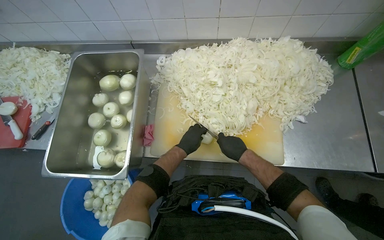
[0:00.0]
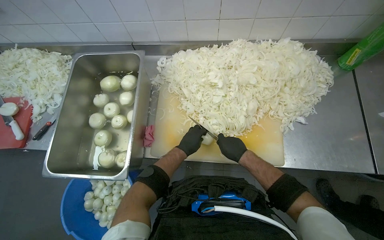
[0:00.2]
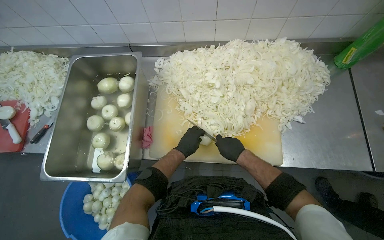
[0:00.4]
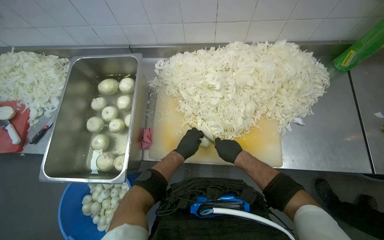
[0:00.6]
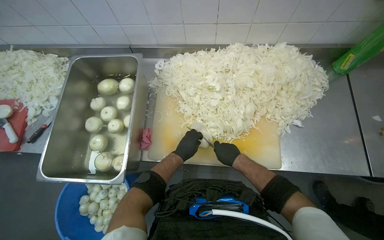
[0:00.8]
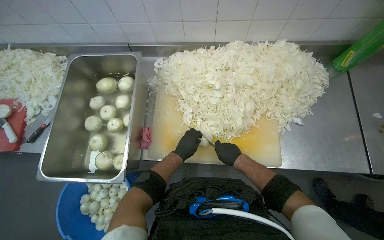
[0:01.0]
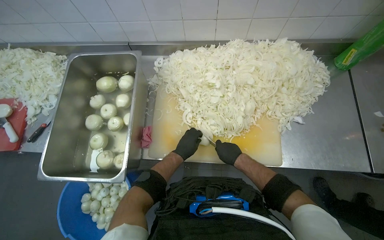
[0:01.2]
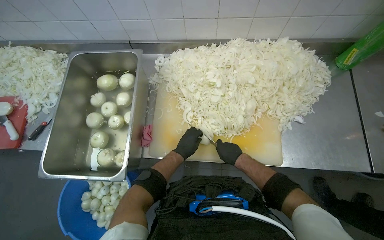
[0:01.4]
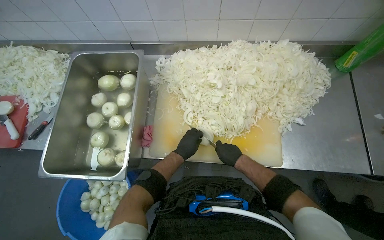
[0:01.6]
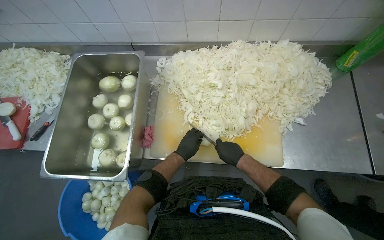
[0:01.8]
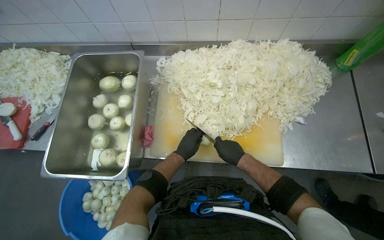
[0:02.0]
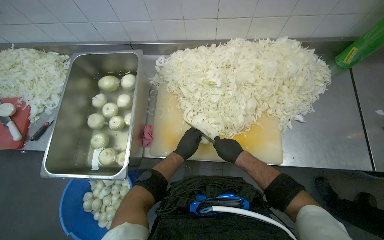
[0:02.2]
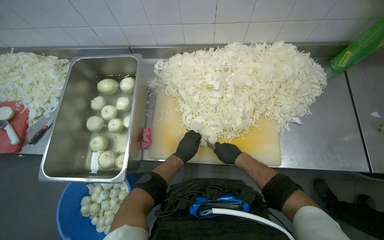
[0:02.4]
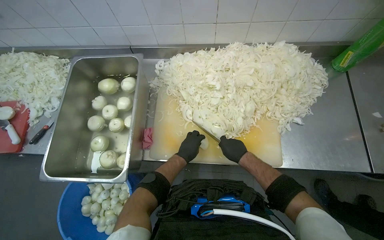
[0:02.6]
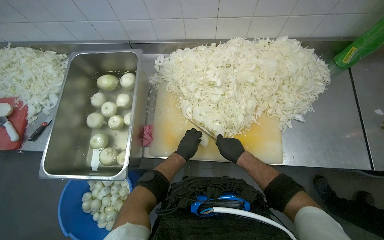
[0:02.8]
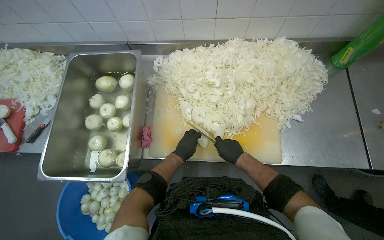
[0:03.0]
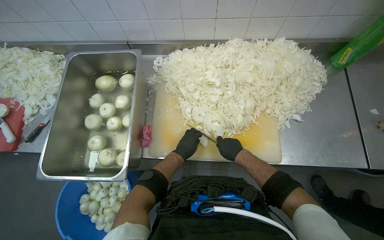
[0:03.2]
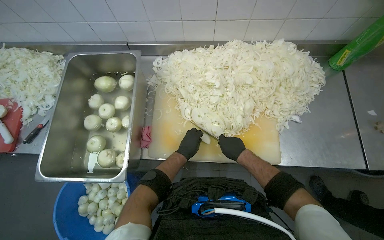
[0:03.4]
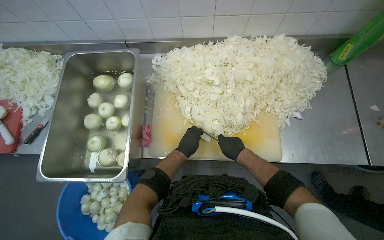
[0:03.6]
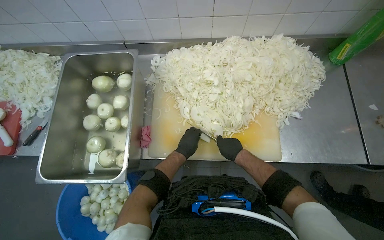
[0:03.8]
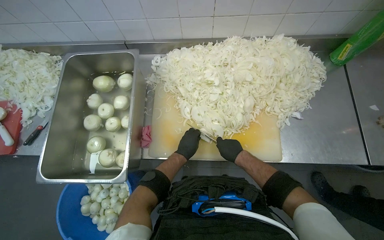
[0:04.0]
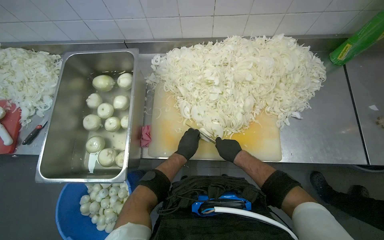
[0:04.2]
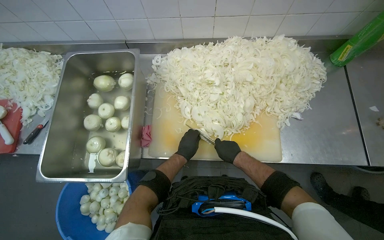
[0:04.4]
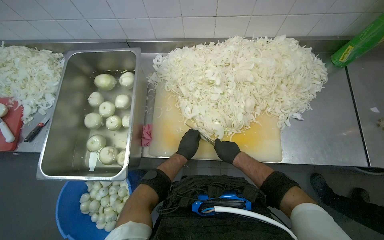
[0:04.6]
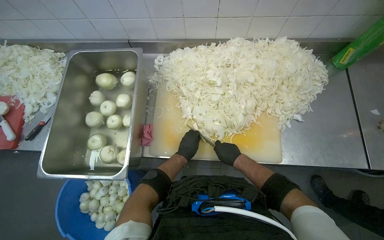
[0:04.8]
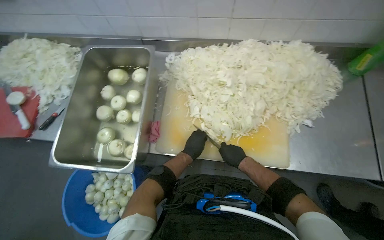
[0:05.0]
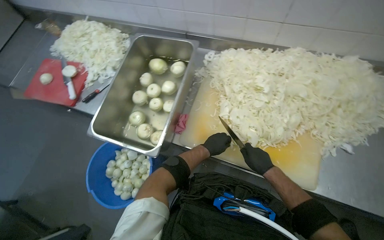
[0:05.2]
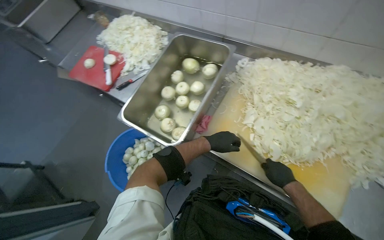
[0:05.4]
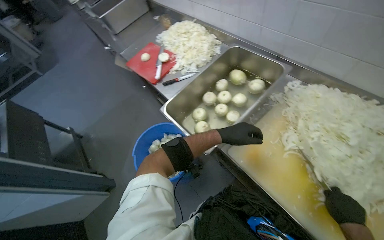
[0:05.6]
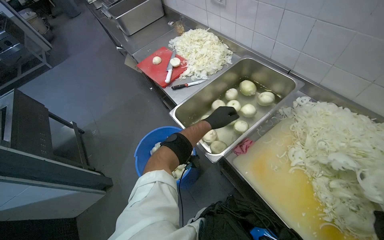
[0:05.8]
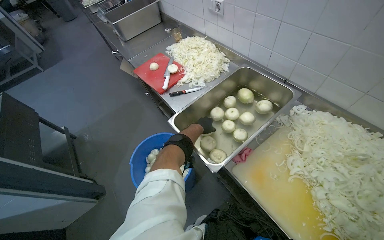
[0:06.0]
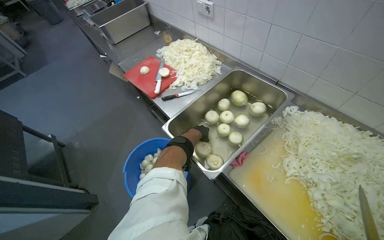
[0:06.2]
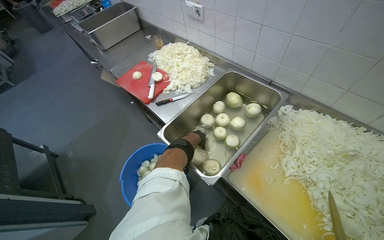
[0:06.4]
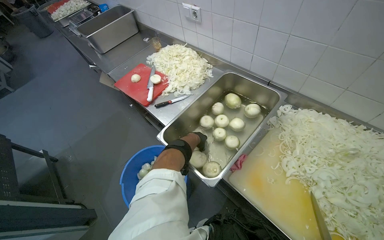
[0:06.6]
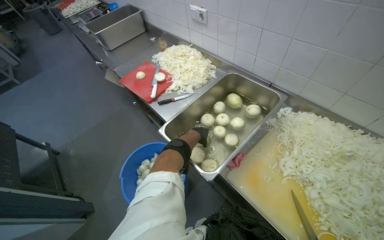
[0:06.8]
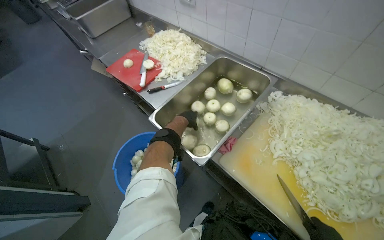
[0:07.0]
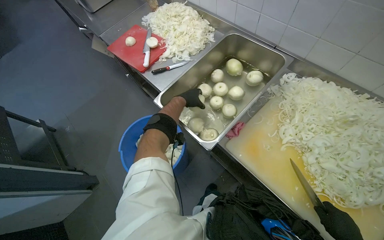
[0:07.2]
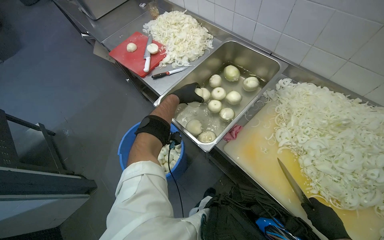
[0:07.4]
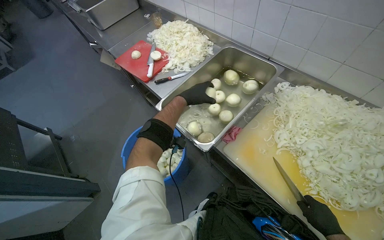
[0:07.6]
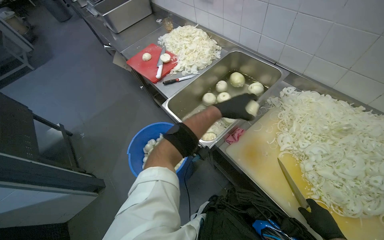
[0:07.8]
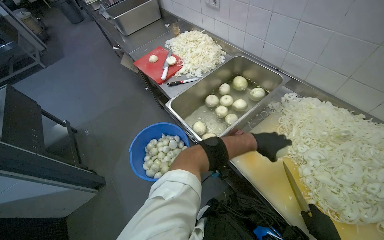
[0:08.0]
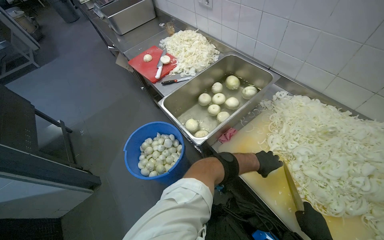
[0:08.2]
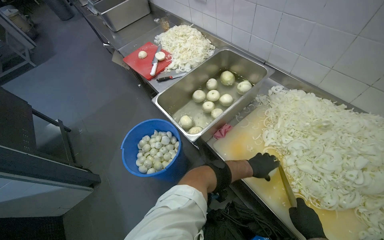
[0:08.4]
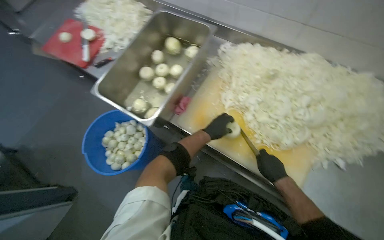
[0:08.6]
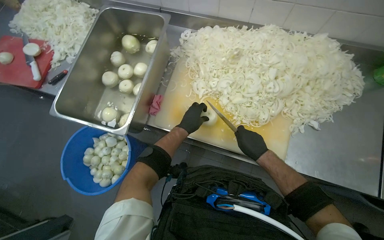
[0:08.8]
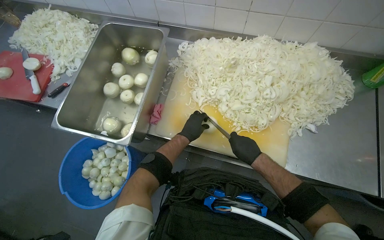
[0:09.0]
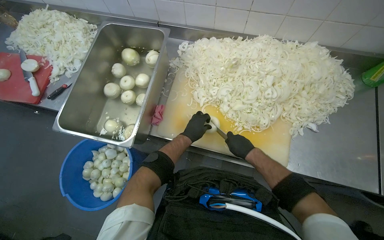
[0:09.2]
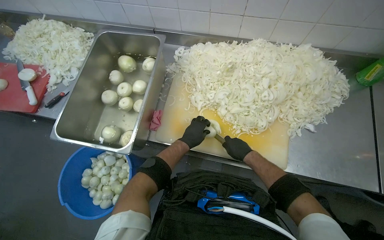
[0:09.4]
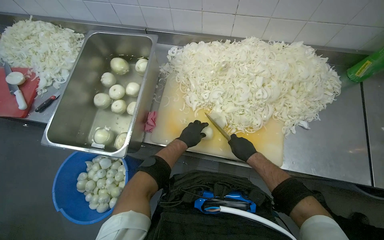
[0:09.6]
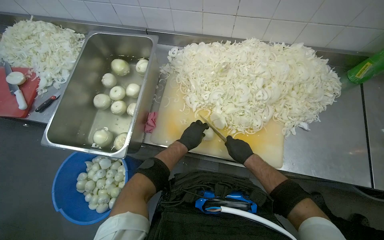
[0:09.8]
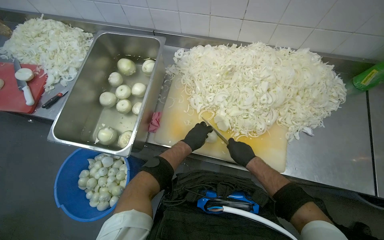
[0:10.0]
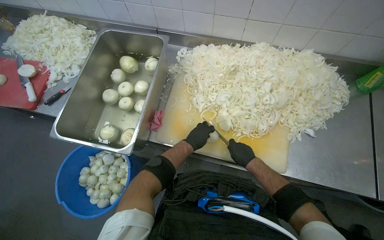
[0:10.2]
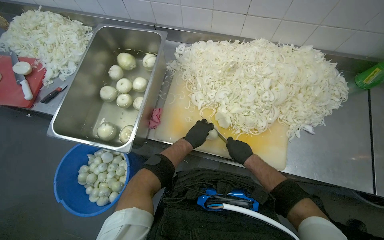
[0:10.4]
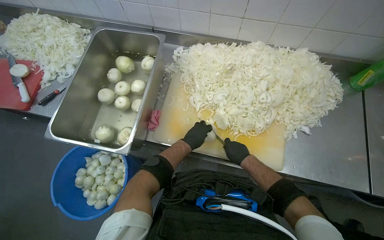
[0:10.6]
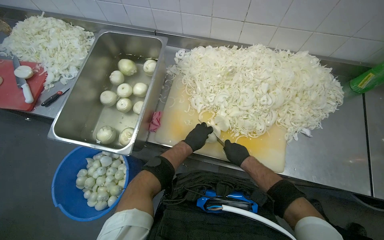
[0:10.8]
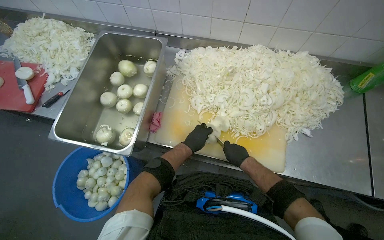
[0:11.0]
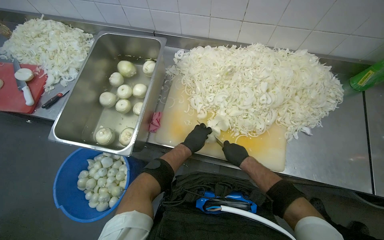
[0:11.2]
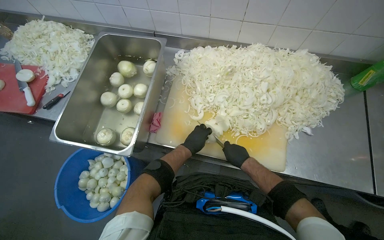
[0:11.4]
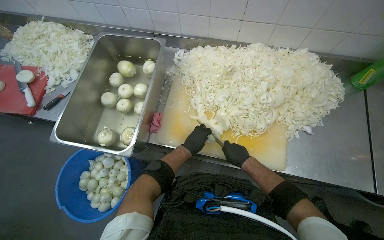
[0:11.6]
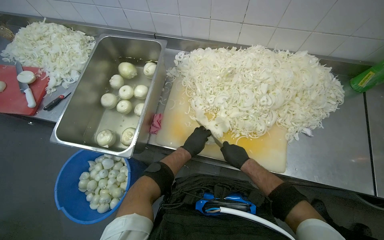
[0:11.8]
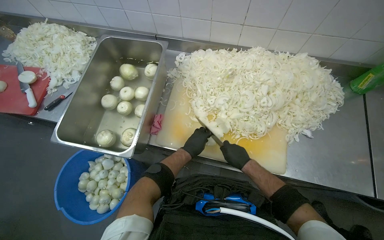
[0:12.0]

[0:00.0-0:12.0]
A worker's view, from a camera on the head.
Job: preparing food.
The whole recording: Slicing onions on cutting board. The worker slices onions into thin rings on a cutting board.
0:00.0 to 0:04.4: The hands stay close to where they were, moving slightly.
0:04.4 to 0:06.0: The wearer's head swings approximately 50 degrees to the left.
0:06.0 to 0:07.6: The left hand moves nearer to the camera, roughly 15 cm.
0:07.6 to 0:09.0: The head turns to the right by about 30 degrees.
0:09.0 to 0:12.0: The hands are busy where they are.

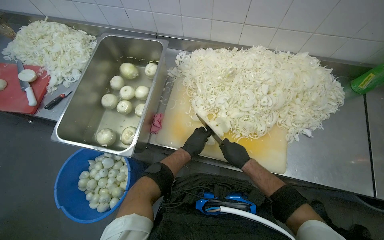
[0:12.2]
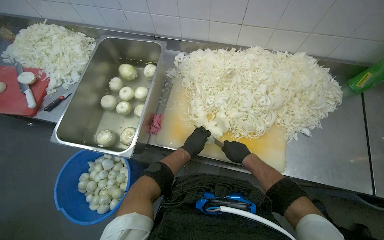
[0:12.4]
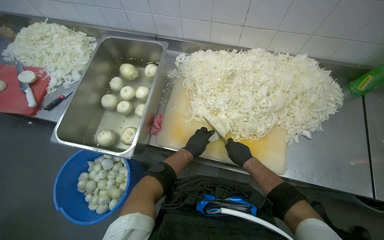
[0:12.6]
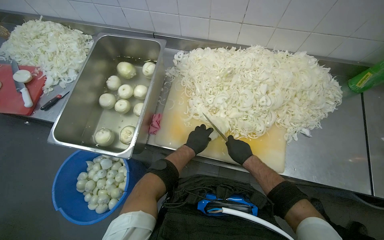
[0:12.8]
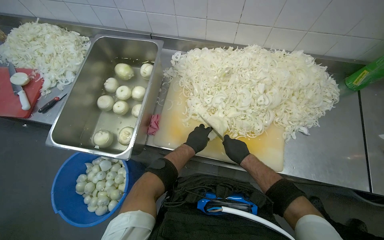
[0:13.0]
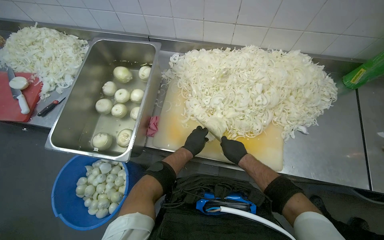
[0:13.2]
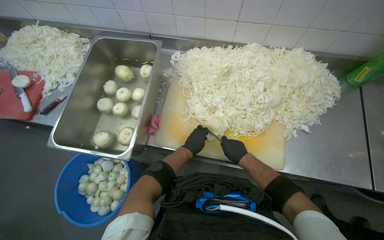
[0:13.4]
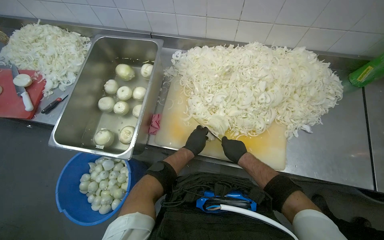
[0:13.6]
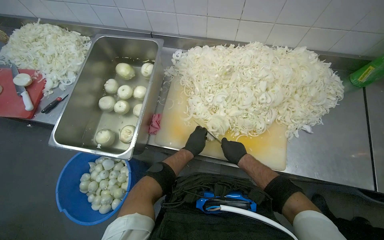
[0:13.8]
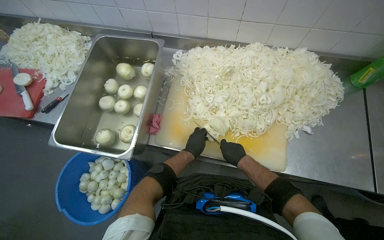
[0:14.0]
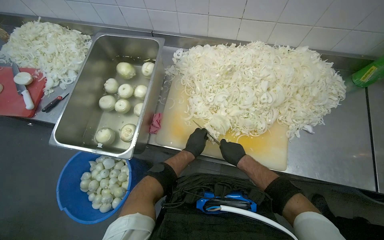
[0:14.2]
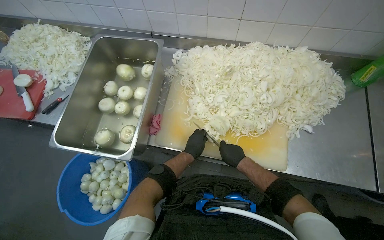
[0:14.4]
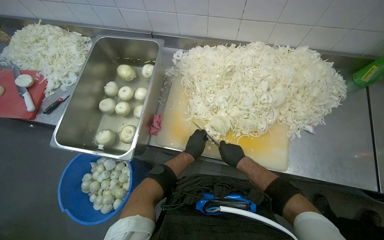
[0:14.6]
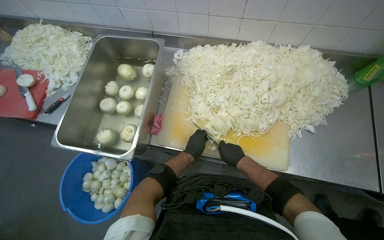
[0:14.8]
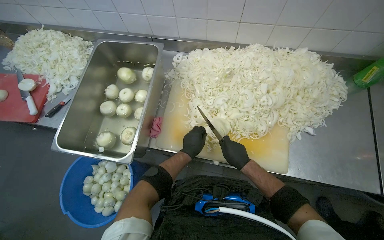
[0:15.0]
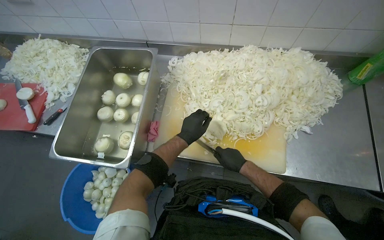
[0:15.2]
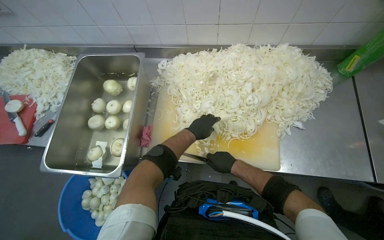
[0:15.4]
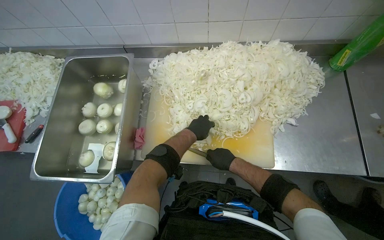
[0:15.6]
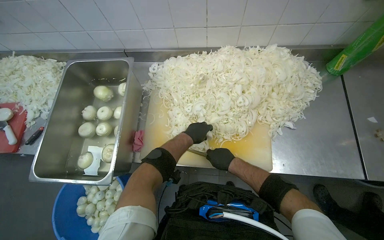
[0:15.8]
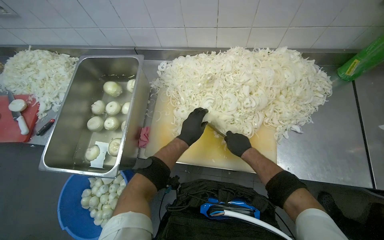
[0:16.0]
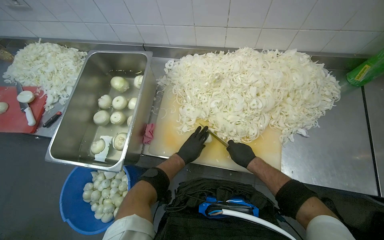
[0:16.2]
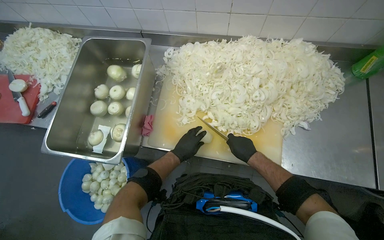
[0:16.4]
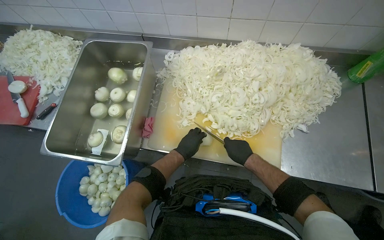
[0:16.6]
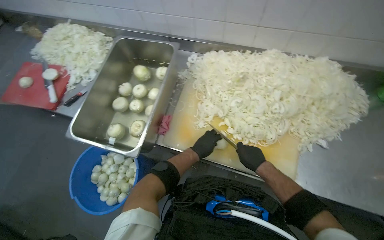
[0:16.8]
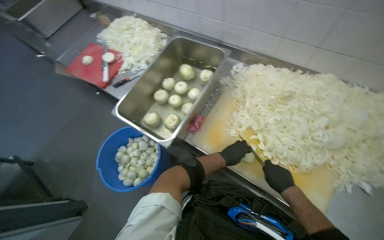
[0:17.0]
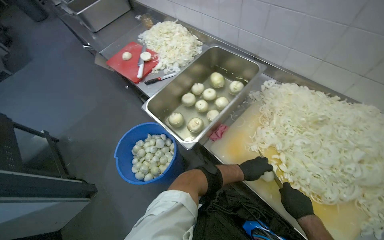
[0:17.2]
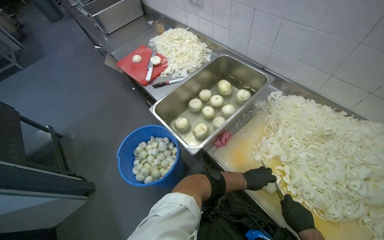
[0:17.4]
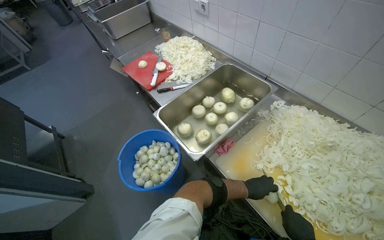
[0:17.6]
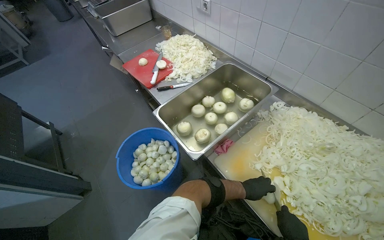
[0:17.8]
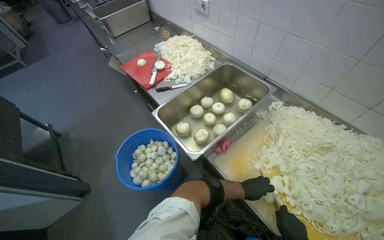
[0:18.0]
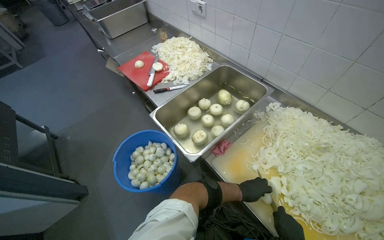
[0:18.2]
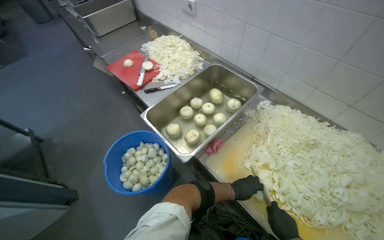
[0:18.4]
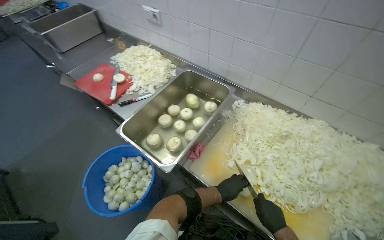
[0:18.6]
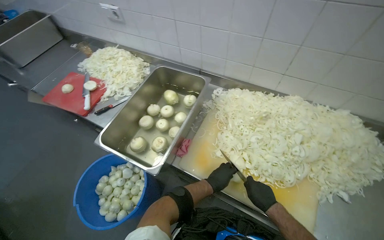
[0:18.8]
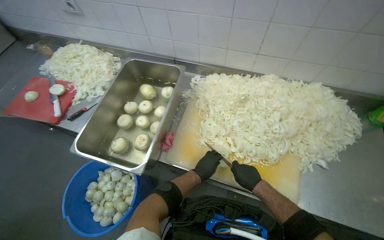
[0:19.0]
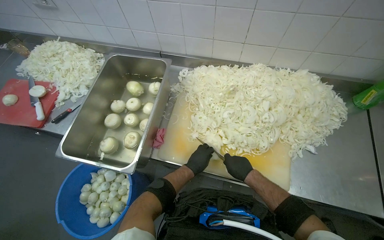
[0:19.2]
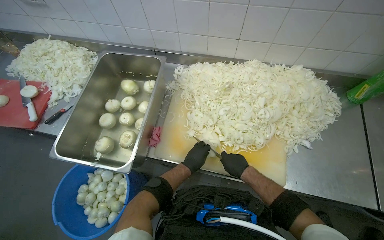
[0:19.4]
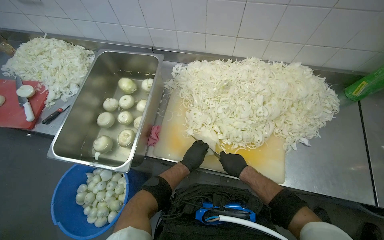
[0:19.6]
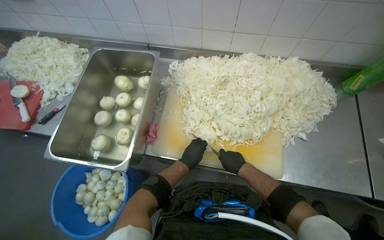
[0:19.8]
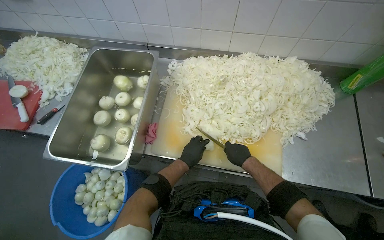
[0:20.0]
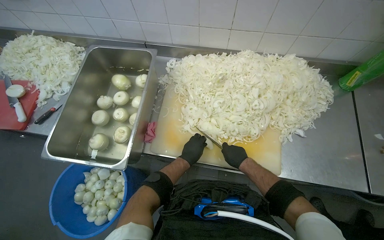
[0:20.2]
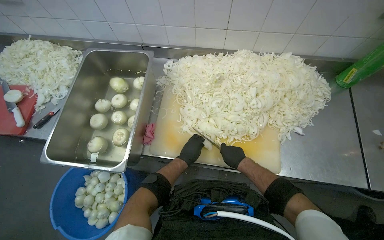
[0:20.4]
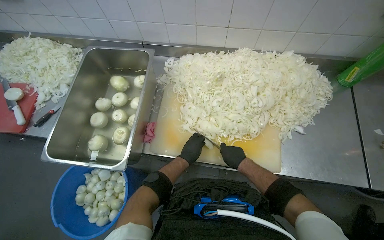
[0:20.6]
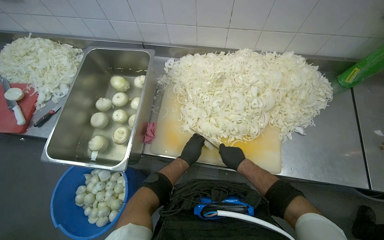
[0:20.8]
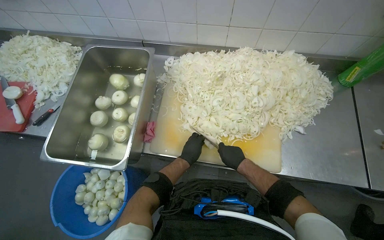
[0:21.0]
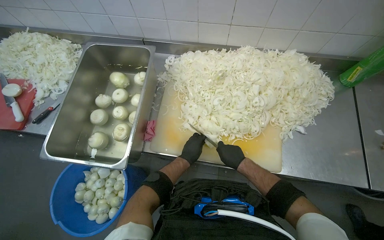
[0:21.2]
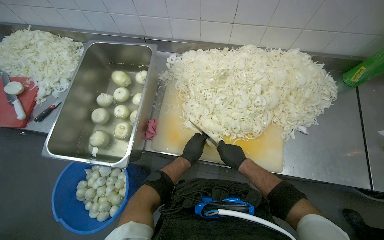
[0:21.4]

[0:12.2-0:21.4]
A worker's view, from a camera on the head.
Job: preparing food.
The whole recording: Slicing onions on cutting board. The worker slices onions into thin rings on a cutting board.
0:12.2 to 0:13.8: The hands make small movements and keep their place.
0:13.8 to 0:15.2: The left hand travels nearer to the camera by roughly 10 cm.
0:16.8 to 0:18.4: The scene rotates clockwise by about 30 degrees.
0:18.4 to 0:19.8: The wearer looks about 40 degrees further to the right.
0:19.8 to 0:21.4: The hands are busy where they are.
